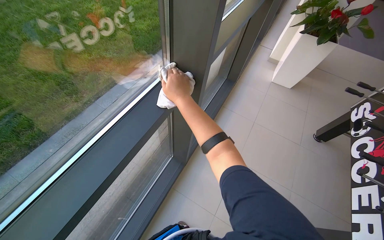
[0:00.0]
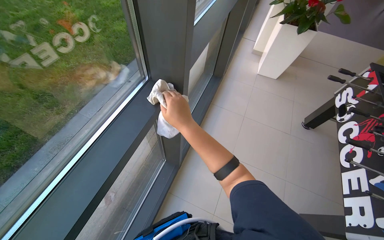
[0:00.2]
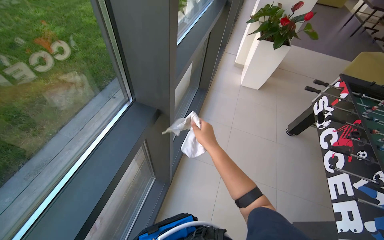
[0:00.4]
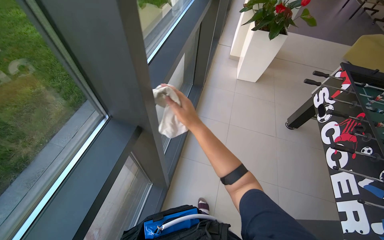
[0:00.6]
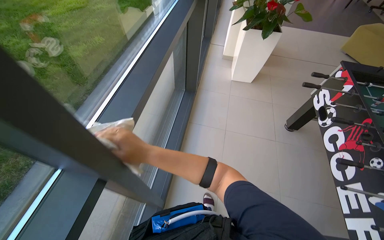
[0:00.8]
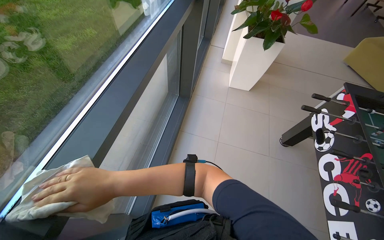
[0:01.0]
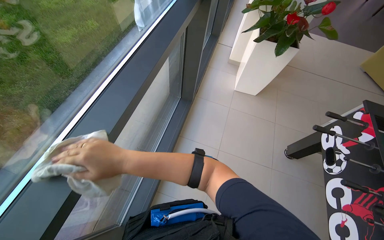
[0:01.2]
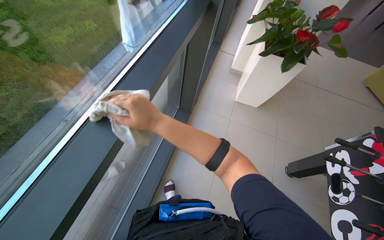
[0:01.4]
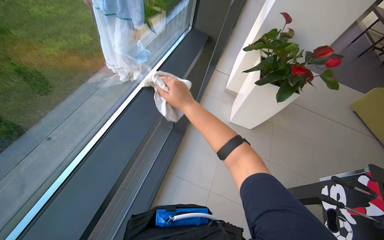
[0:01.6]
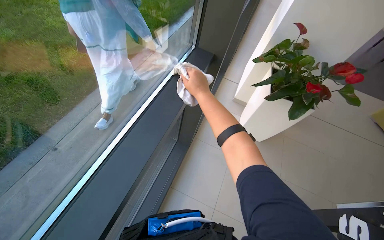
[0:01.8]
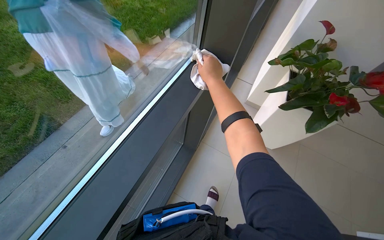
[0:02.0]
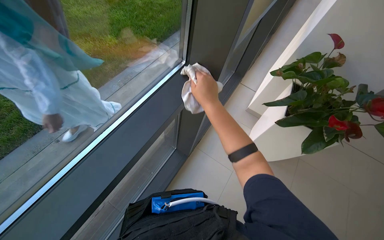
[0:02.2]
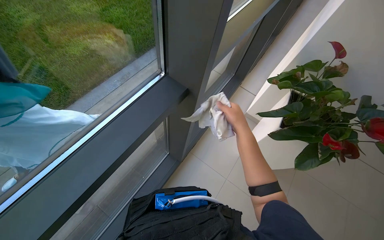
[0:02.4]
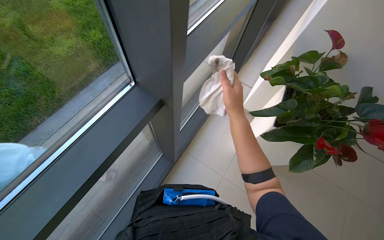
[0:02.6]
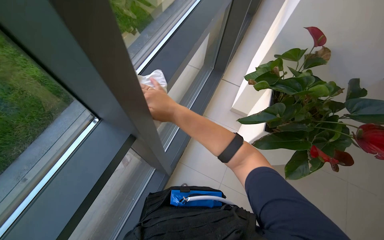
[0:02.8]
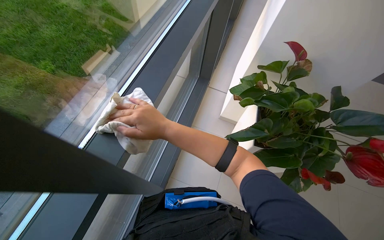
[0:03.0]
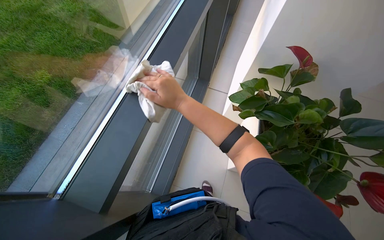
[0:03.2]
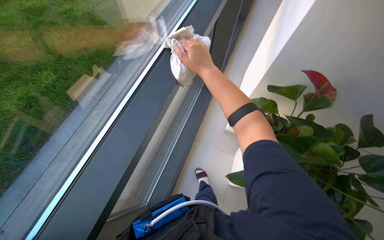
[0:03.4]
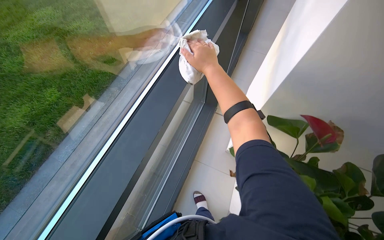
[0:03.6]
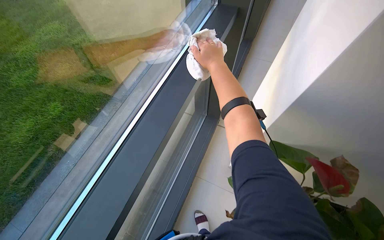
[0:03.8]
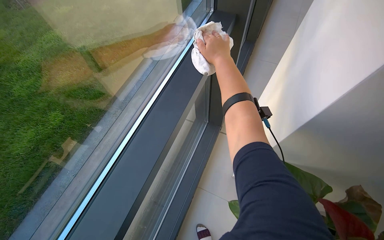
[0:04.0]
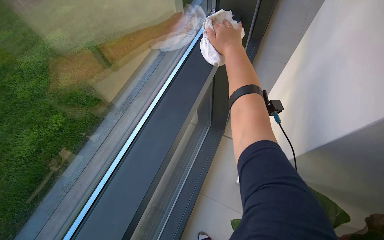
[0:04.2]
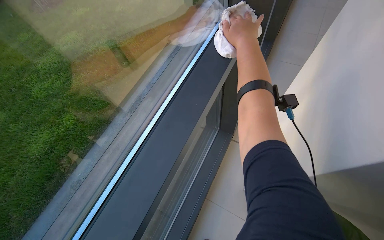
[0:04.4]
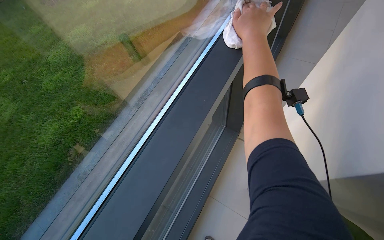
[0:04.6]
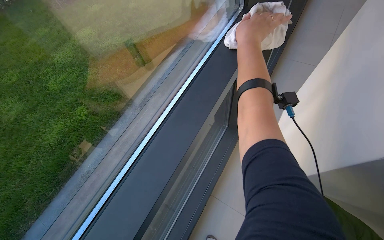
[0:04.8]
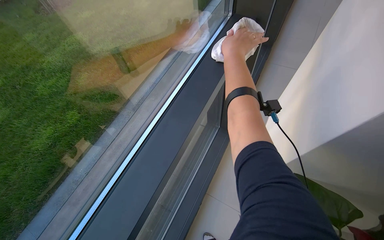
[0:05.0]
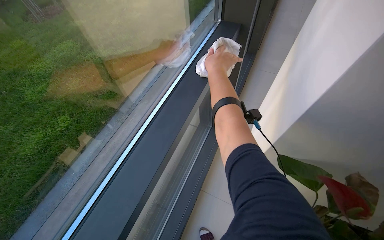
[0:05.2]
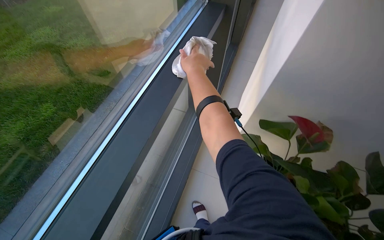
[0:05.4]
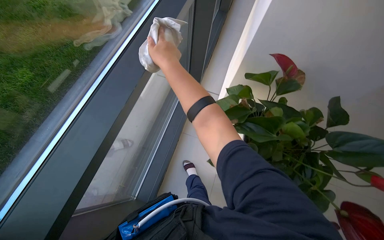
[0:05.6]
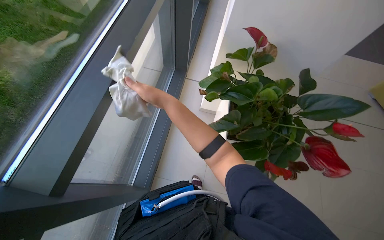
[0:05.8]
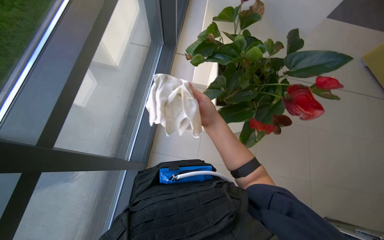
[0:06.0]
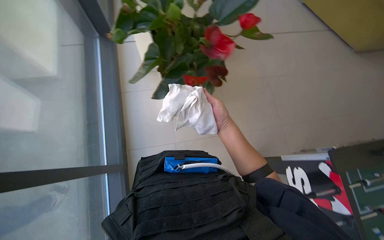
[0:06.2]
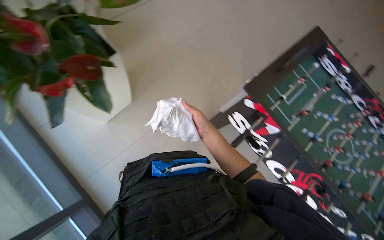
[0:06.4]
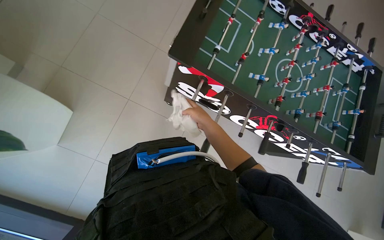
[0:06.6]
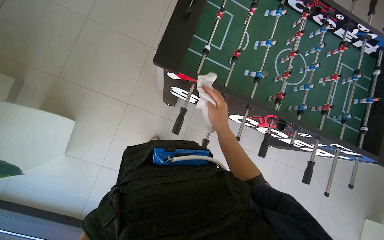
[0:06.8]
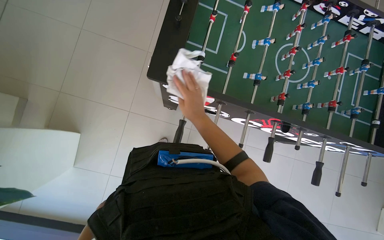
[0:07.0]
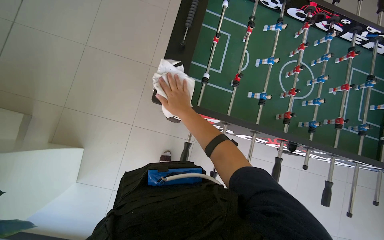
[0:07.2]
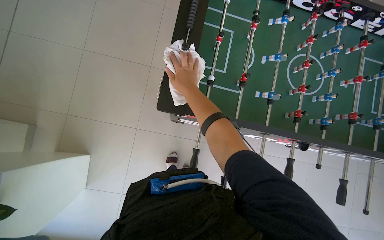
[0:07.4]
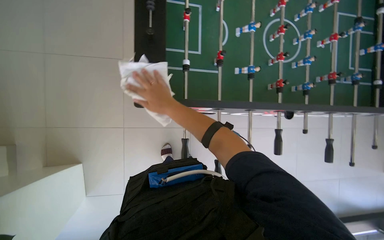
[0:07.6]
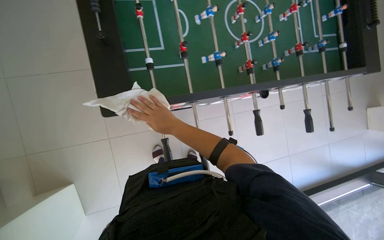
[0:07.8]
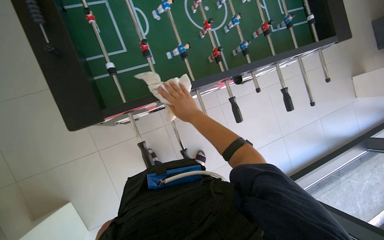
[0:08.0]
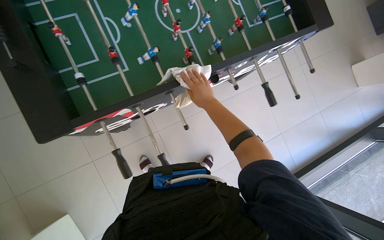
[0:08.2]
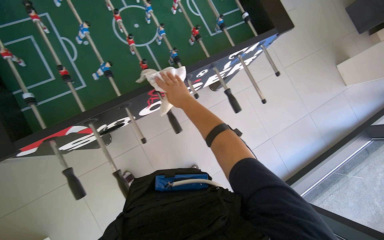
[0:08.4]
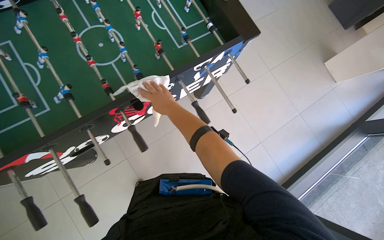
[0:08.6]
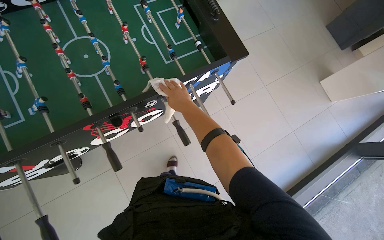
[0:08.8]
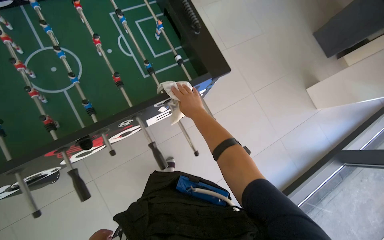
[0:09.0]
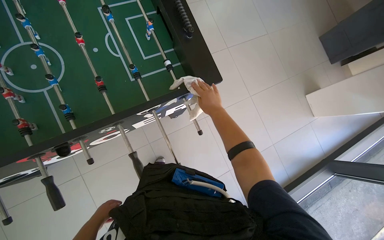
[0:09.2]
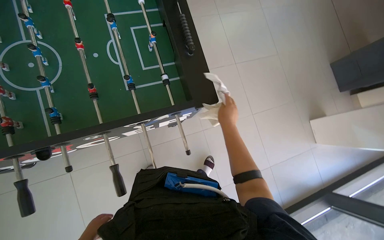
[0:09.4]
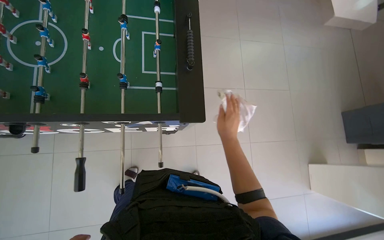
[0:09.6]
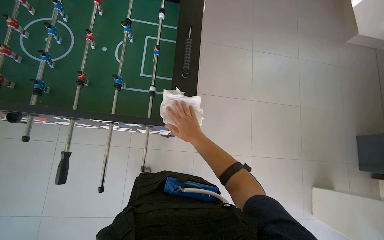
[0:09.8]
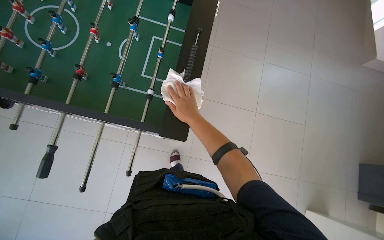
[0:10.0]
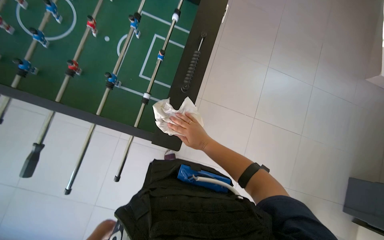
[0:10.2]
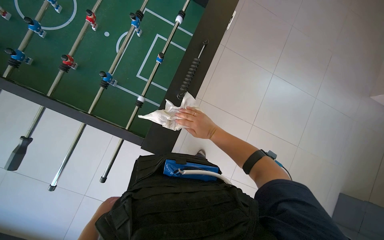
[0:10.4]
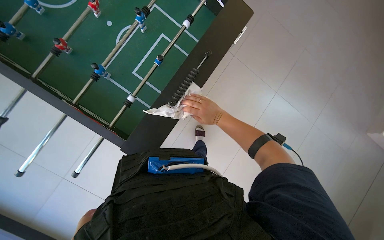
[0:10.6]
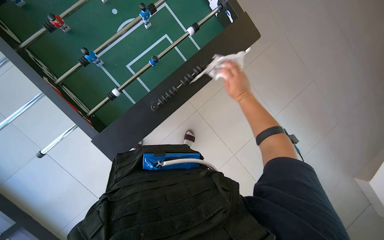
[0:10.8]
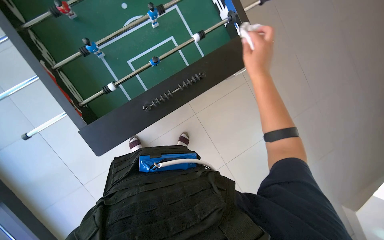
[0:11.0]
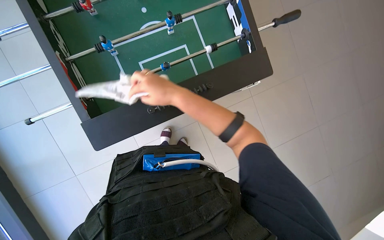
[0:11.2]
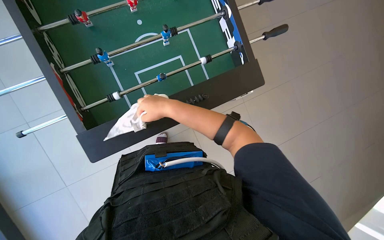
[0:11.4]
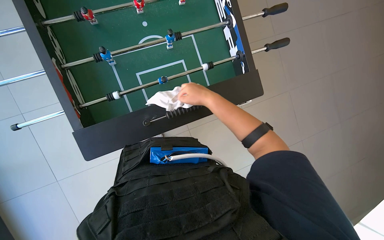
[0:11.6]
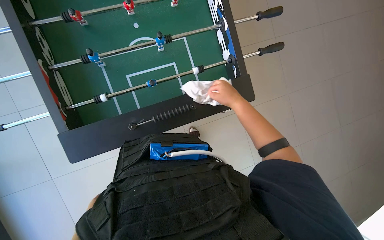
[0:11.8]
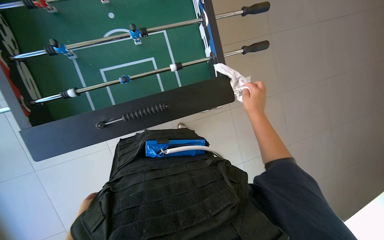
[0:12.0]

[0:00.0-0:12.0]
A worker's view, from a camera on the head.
Job: wiping surfaces.
The whole recording: Wiping various surfaces with a cloth. The worker wipes the glass door, staircase railing, window frame, and foosball table with a cleaning cloth.
0.0 to 1.6 s: The wearer moves some 1 m.
1.6 to 3.0 s: The head travels approximately 60 cm.
3.0 to 4.4 s: The camera is carried roughly 80 cm.
7.6 to 9.0 s: The camera travels about 80 cm. The scene rotates counterclockwise by roughly 30 degrees.
9.0 to 10.4 s: The head travels roughly 50 cm. Everything in view rotates roughly 50 degrees clockwise.
10.4 to 12.0 s: Everything in view rotates roughly 50 degrees clockwise.

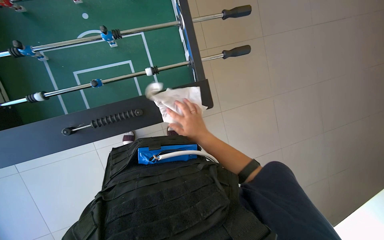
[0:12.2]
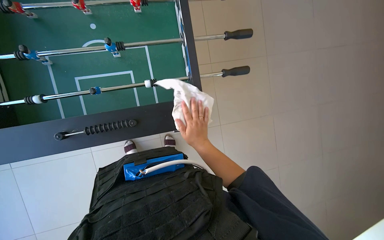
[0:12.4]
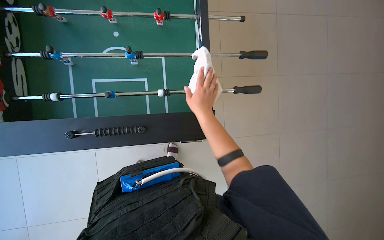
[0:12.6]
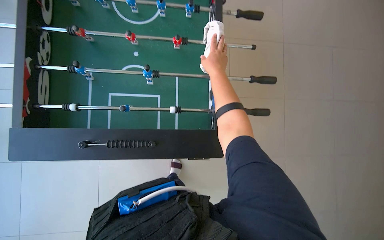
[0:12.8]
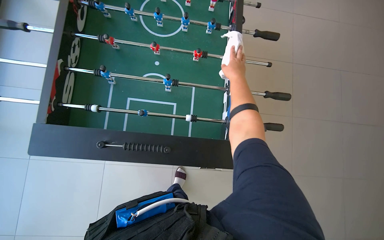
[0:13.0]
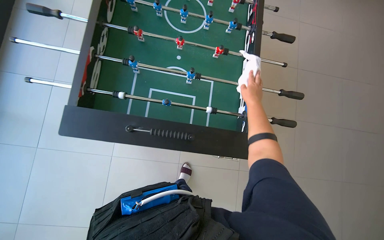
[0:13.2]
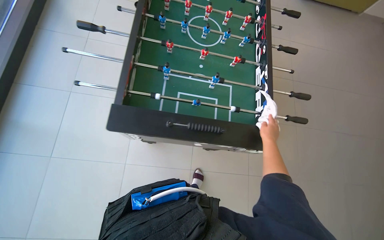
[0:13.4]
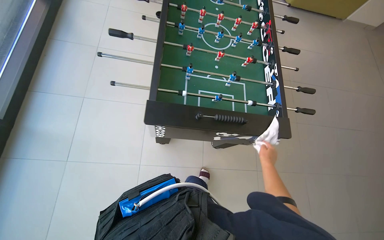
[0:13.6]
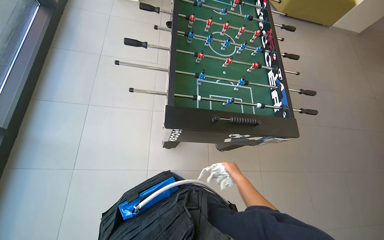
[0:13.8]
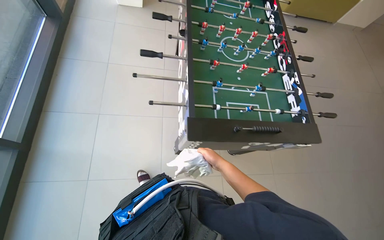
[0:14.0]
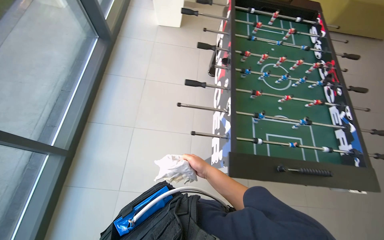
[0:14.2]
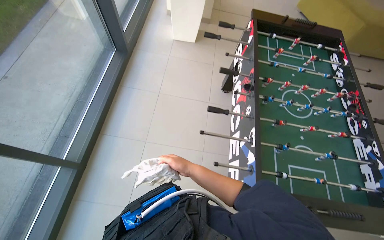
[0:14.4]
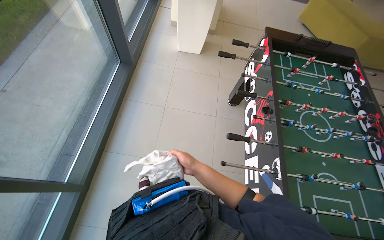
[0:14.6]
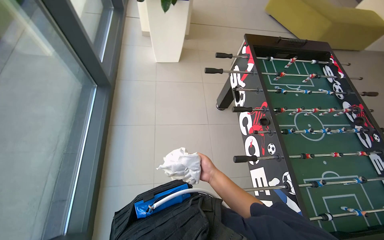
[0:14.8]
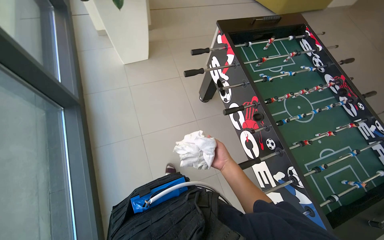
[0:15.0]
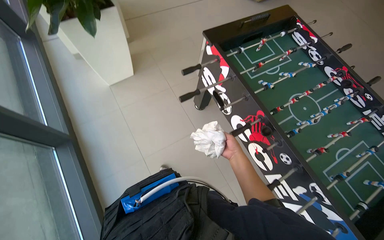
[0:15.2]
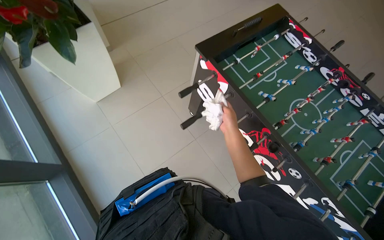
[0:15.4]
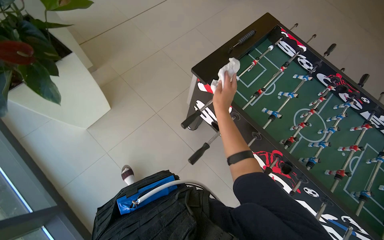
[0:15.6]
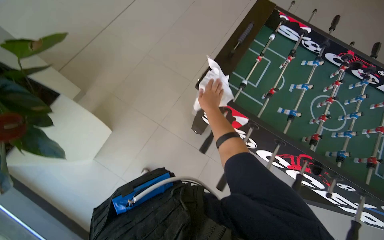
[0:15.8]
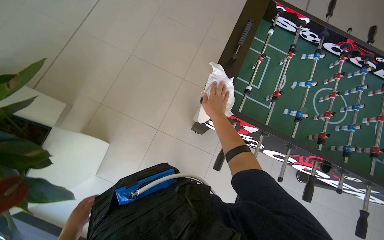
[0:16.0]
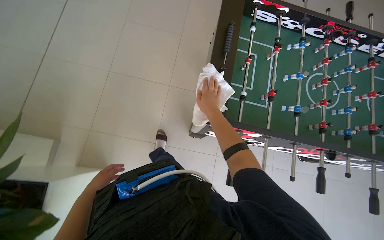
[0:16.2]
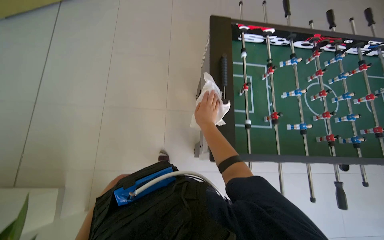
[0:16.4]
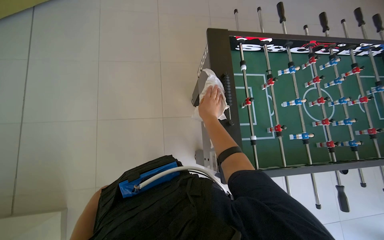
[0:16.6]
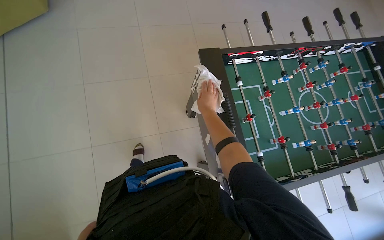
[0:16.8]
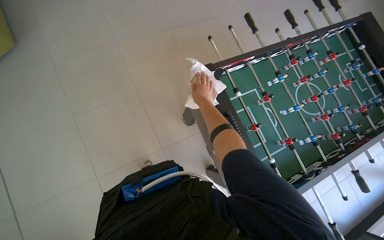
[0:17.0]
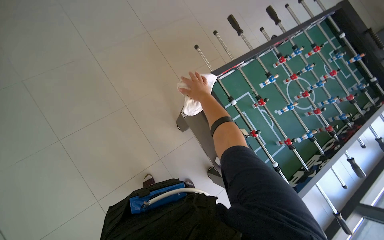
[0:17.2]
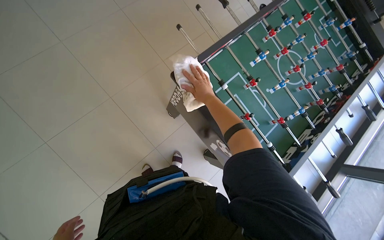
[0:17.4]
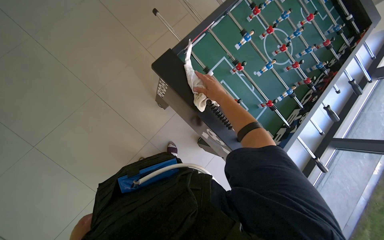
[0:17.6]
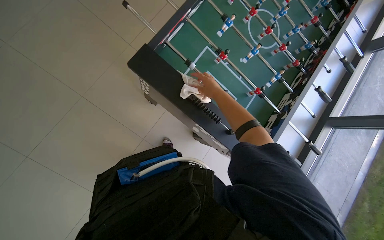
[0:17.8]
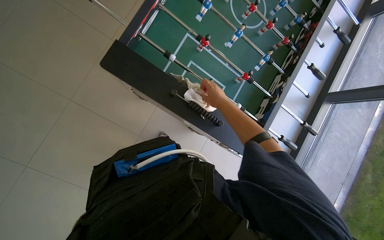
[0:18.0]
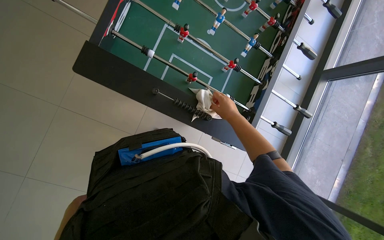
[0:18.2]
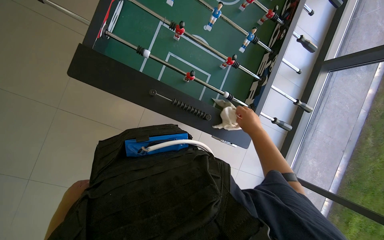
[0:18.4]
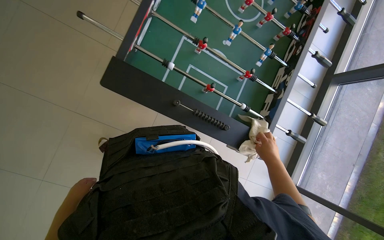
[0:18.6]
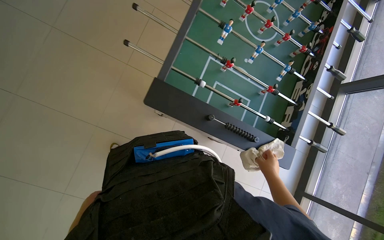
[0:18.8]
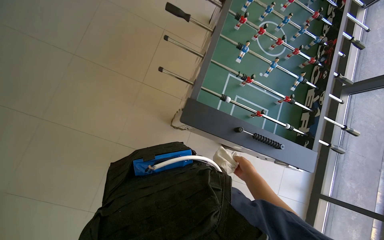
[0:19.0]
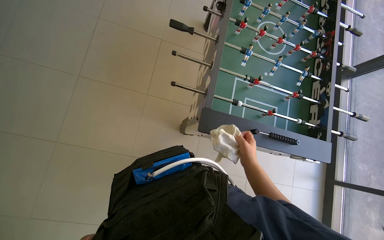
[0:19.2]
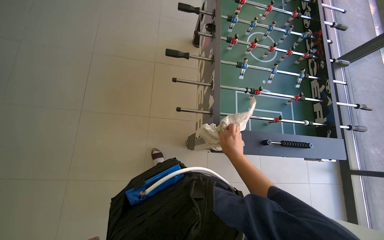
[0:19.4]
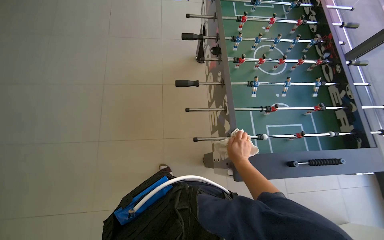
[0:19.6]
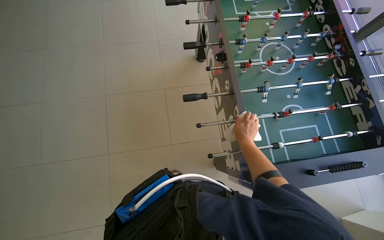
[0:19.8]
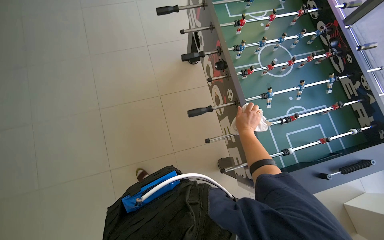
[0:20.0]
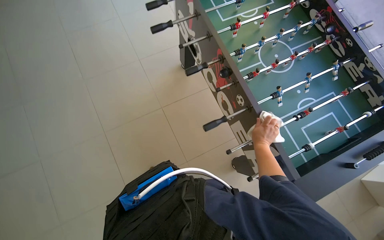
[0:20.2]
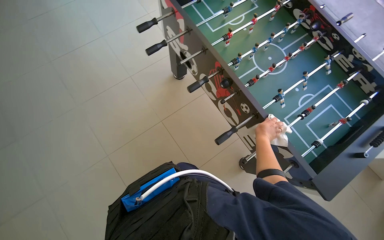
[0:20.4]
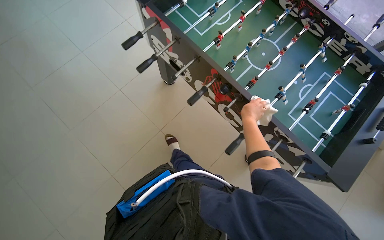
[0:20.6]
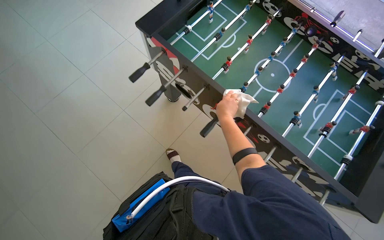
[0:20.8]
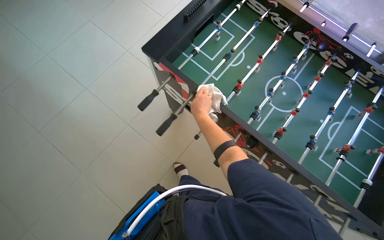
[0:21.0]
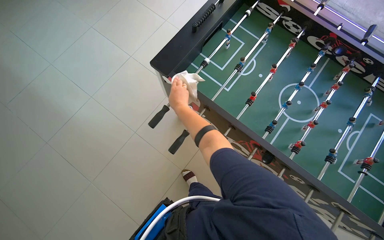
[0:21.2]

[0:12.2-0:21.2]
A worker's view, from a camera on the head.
Job: wiping surfaces.
The whole recording: Wiping various surfaces with a cloth. The worker wipes the glass door, staircase railing, window frame, and foosball table with a cleaning cloth.
12.2 to 13.8 s: The camera travels about 60 cm. The camera pitches upward, by roughly 25 degrees.
13.8 to 15.2 s: The camera is carried approximately 1 m. The scene turns roughly 25 degrees counterclockwise in the picture.
15.2 to 16.6 s: The camera travels some 90 cm. The head turns to the right by about 55 degrees.
16.6 to 18.2 s: The wearer's head swings roughly 55 degrees to the right. The view tilts some 25 degrees downward.
18.2 to 19.8 s: The head travels some 60 cm. Everything in view rotates some 35 degrees counterclockwise.
19.8 to 21.2 s: The wearer moves some 80 cm. The scene rotates counterclockwise by roughly 40 degrees.
